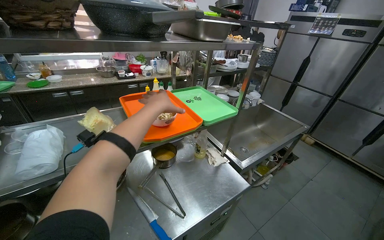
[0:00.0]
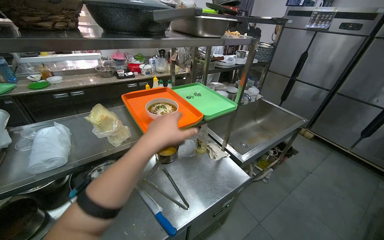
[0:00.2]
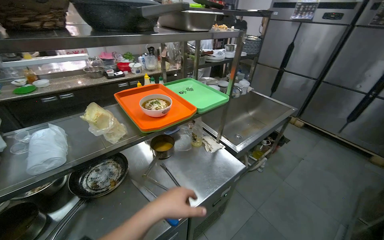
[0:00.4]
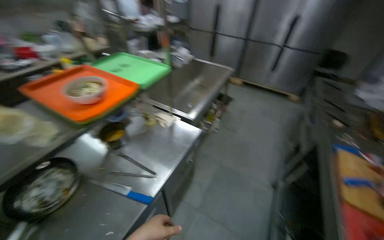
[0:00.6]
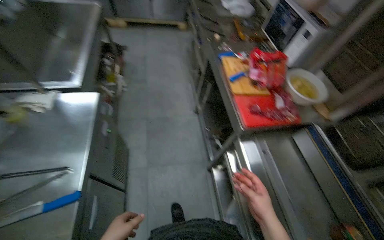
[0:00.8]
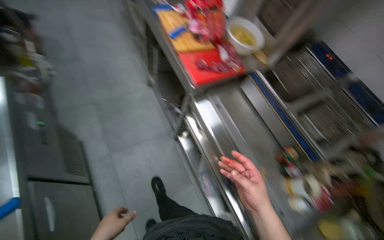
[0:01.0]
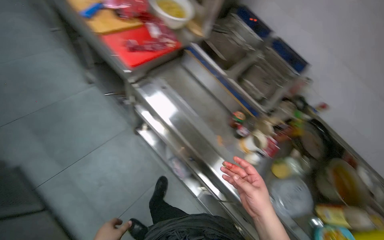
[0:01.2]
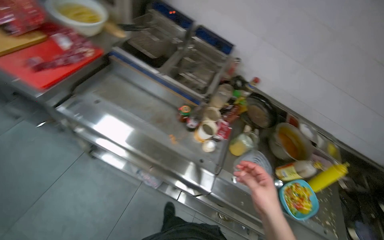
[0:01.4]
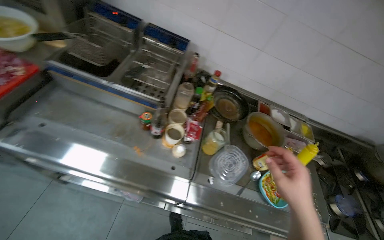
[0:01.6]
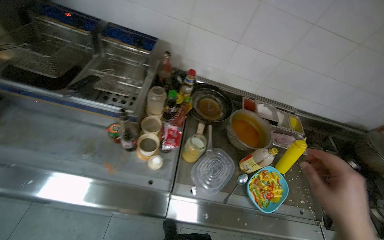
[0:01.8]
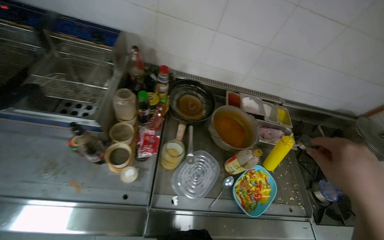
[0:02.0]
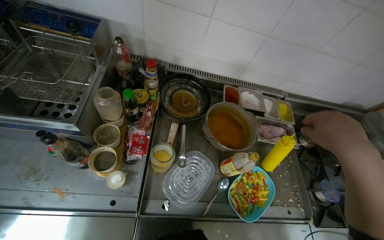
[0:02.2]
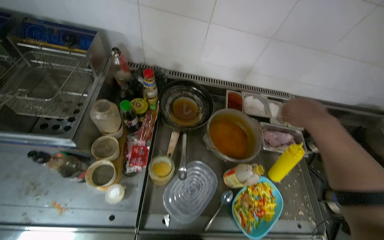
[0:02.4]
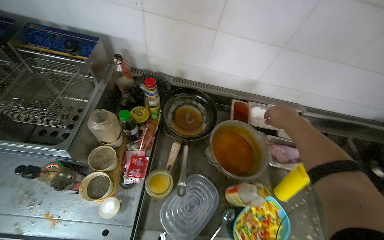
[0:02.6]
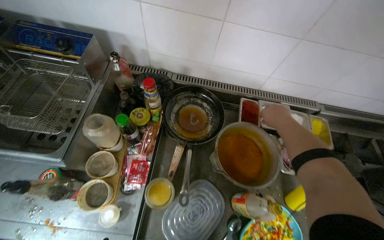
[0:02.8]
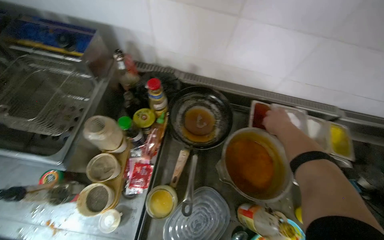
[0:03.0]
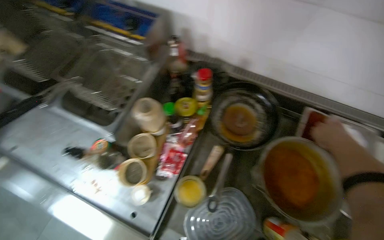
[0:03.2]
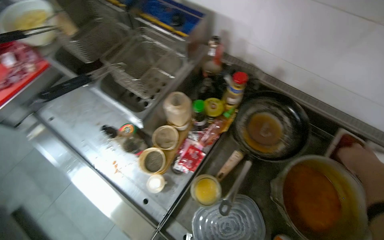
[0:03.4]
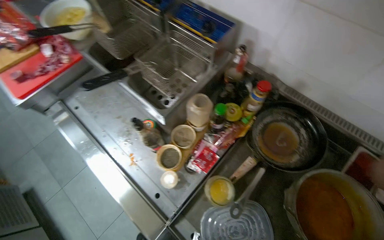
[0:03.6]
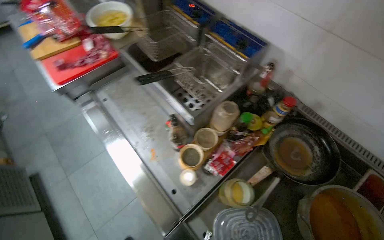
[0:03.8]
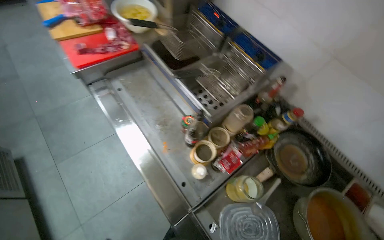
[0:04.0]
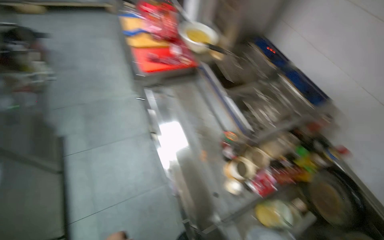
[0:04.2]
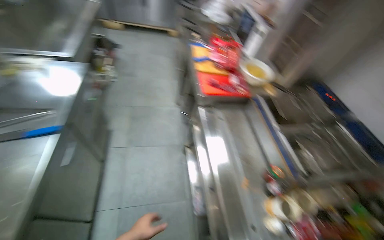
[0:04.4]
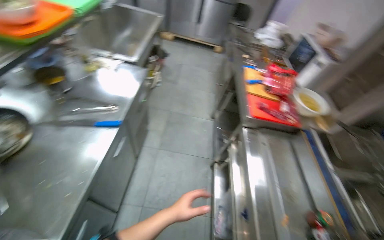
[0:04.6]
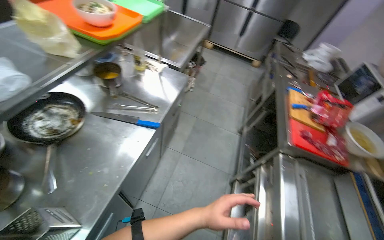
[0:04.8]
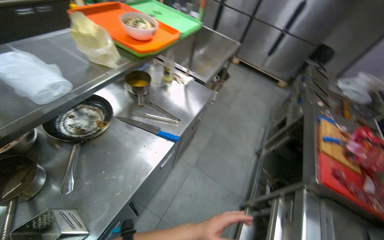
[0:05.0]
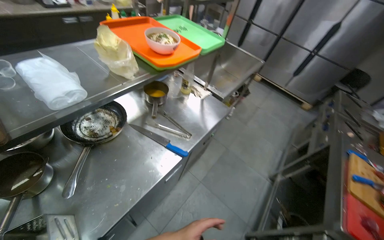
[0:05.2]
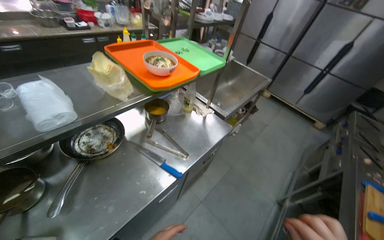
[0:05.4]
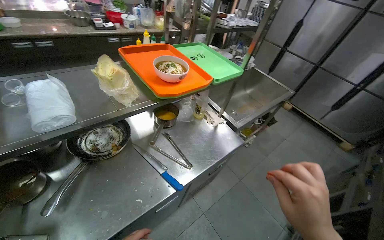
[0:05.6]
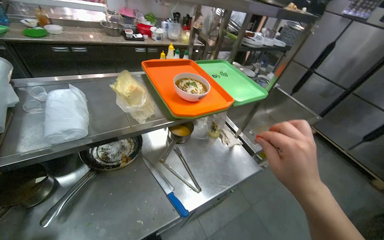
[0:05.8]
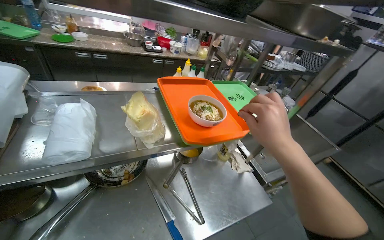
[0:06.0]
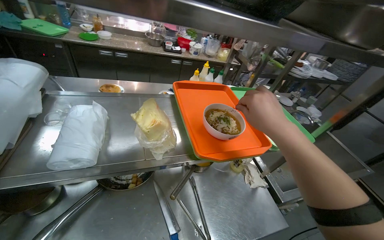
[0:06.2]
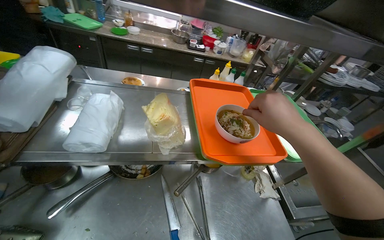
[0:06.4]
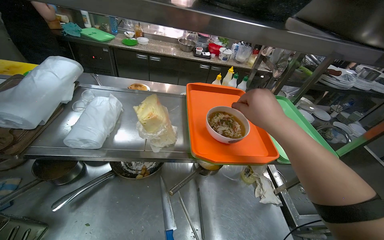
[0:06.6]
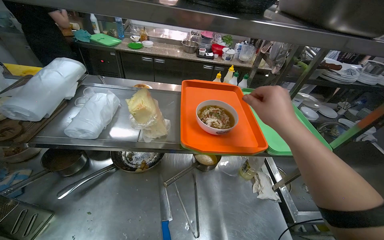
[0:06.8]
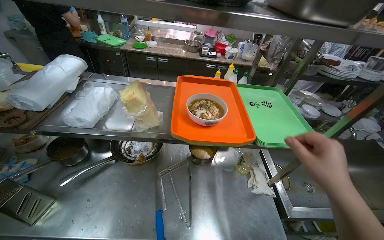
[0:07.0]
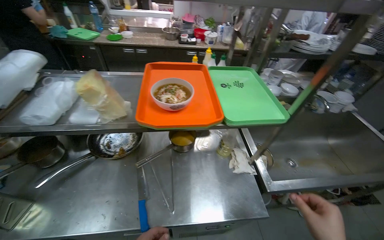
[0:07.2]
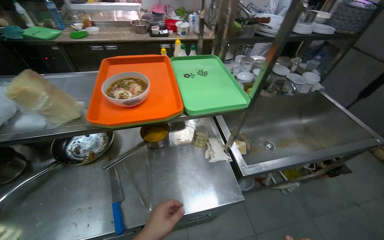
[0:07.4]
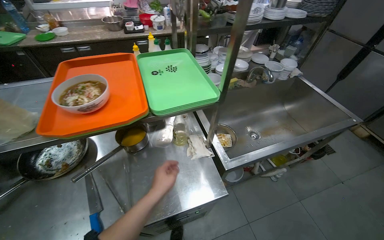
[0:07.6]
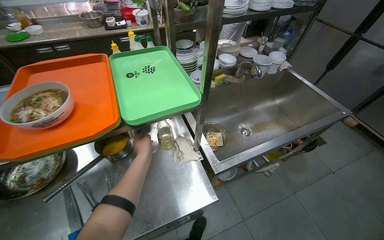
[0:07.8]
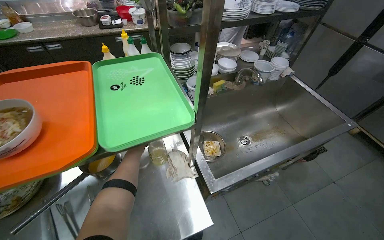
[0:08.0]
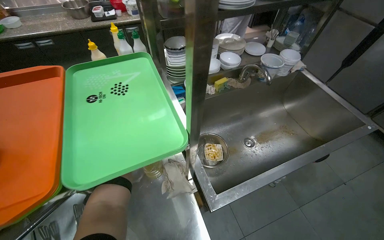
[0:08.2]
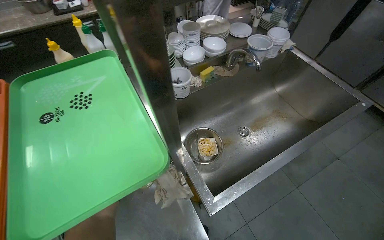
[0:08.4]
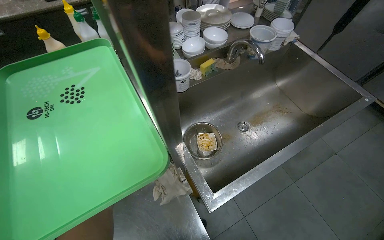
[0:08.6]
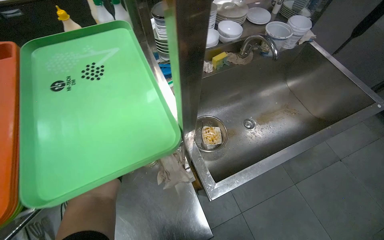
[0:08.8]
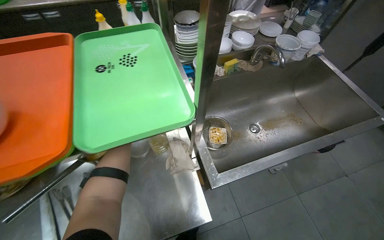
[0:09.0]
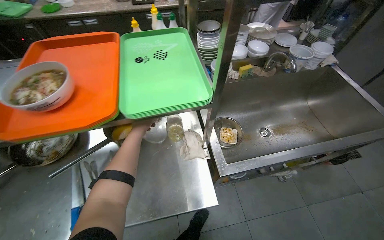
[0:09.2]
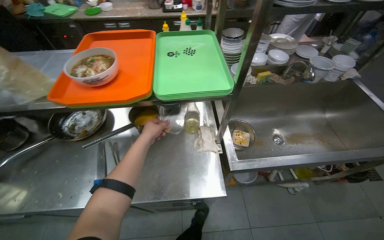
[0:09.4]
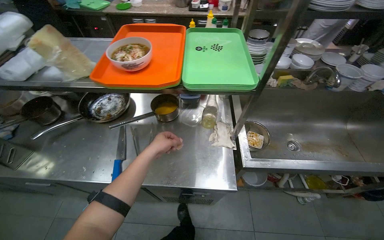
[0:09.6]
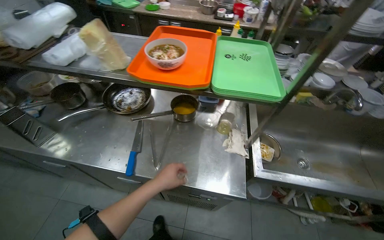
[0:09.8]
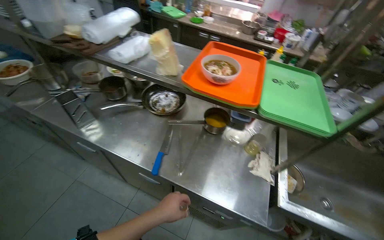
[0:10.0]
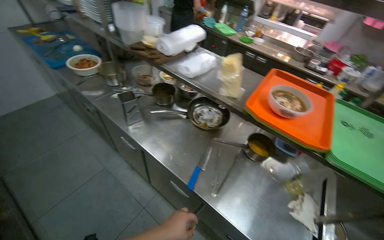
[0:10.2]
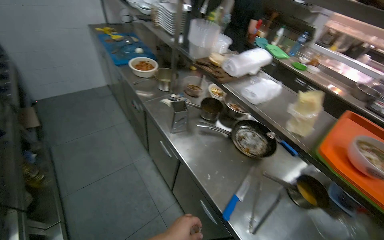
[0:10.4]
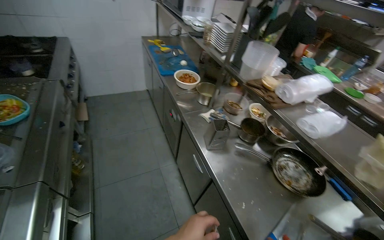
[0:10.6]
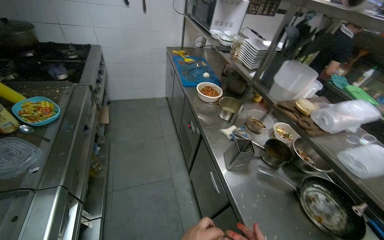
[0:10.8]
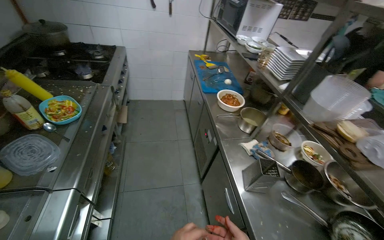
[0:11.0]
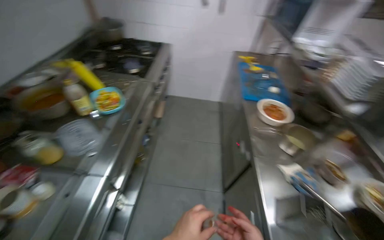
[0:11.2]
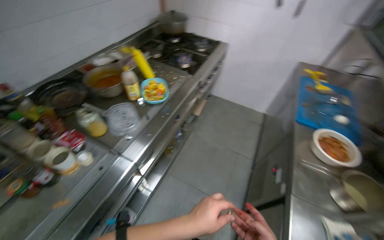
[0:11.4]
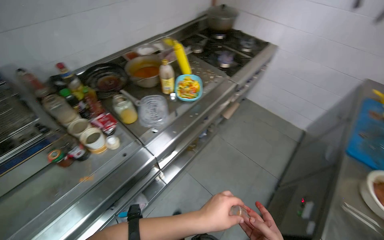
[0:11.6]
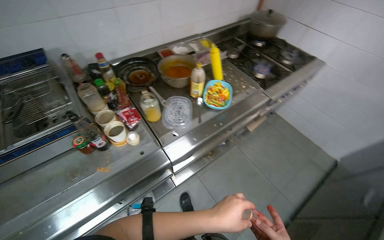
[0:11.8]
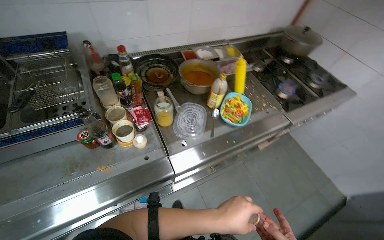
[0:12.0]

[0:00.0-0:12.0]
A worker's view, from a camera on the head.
Job: preparing food.
The whole recording: Preparing and arranging a dish. The worker adds various ingredients to a bowl, moves it to a tray, then continues adding ingredients before placing it back on the tray.
0:00.0 to 0:01.6: The wearer moves roughly 60 cm. The head turns to the right by about 135 degrees. The wearer looks approximately 45 degrees further downward.
0:01.6 to 0:03.0: The head travels approximately 60 cm. The camera pitches downward, by about 10 degrees.
0:03.0 to 0:04.4: The head travels roughly 70 cm. The wearer's head swings about 70 degrees to the left. The wearer looks roughly 15 degrees further upward.
0:04.4 to 0:06.0: The head travels about 60 cm. The head turns to the left by about 75 degrees. The camera pitches upward, by approximately 25 degrees.
0:06.0 to 0:07.6: The head travels to the right, approximately 50 cm.
0:09.0 to 0:10.4: The head travels some 70 cm. The head turns to the left by about 70 degrees. The view tilts approximately 20 degrees upward.
0:10.4 to 0:12.0: The camera is carried approximately 60 cm. The wearer's head swings roughly 100 degrees to the left.

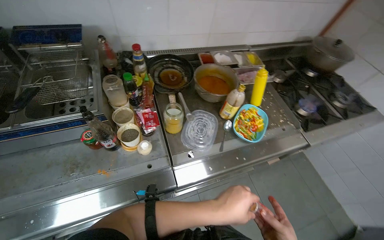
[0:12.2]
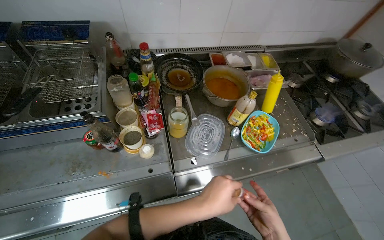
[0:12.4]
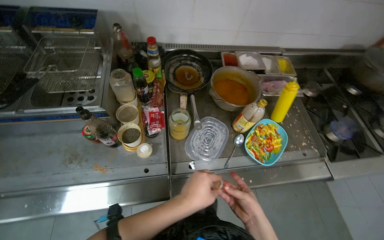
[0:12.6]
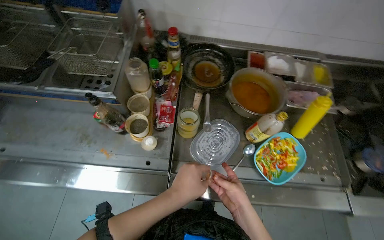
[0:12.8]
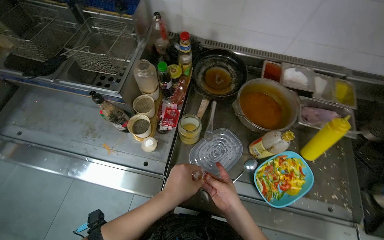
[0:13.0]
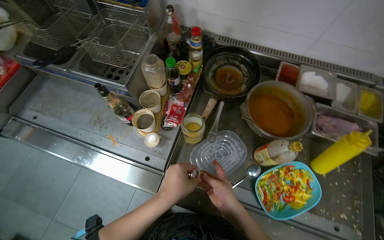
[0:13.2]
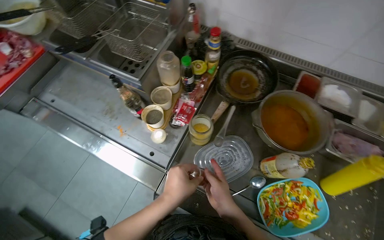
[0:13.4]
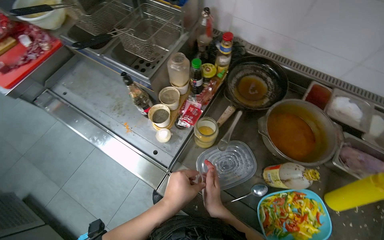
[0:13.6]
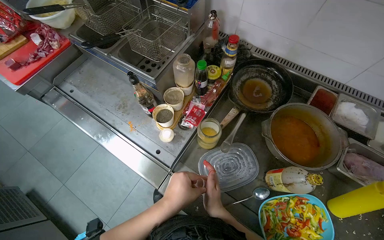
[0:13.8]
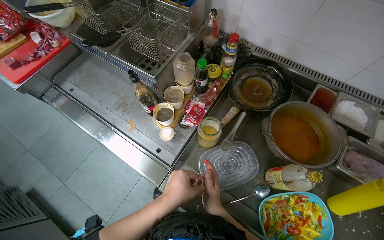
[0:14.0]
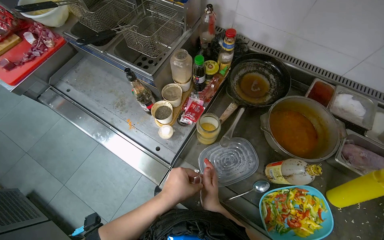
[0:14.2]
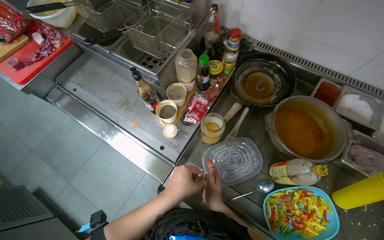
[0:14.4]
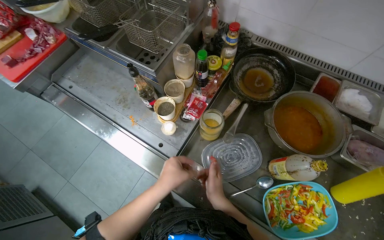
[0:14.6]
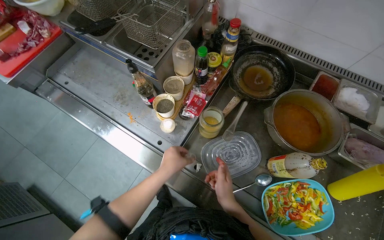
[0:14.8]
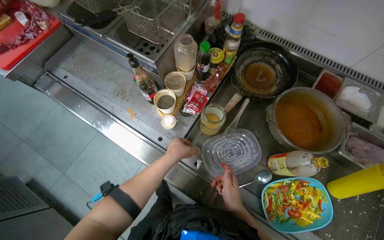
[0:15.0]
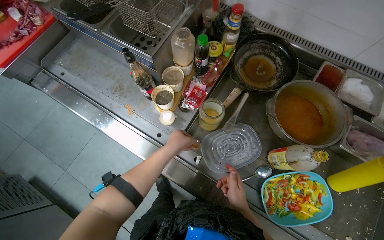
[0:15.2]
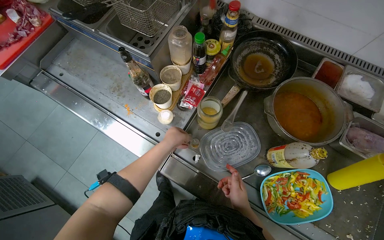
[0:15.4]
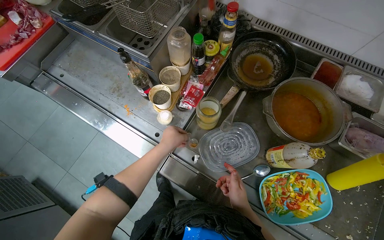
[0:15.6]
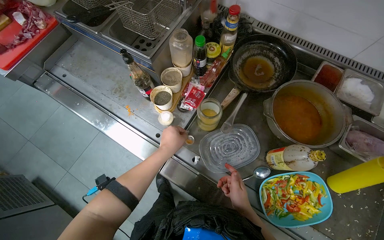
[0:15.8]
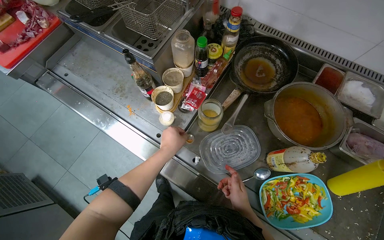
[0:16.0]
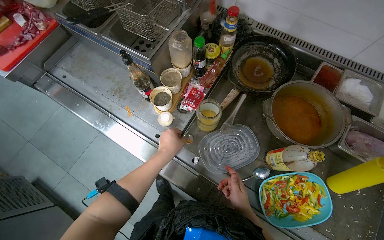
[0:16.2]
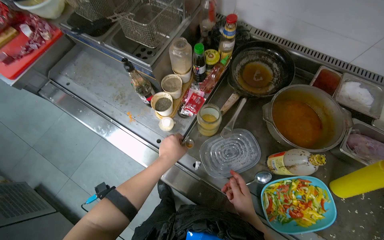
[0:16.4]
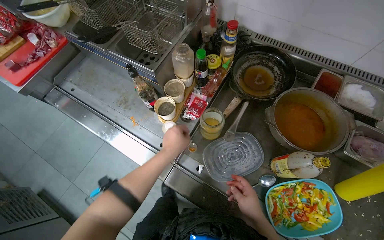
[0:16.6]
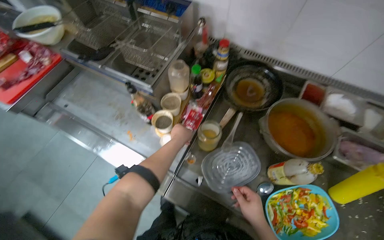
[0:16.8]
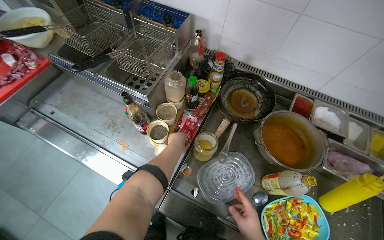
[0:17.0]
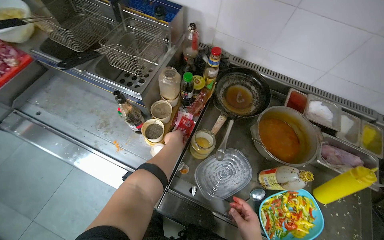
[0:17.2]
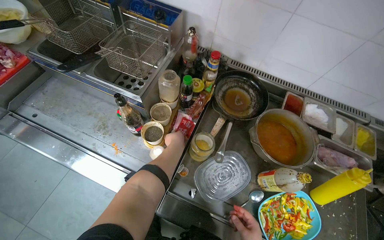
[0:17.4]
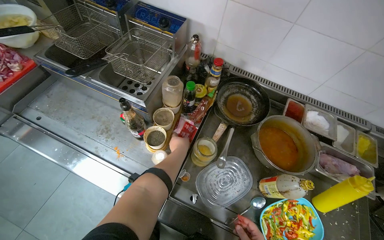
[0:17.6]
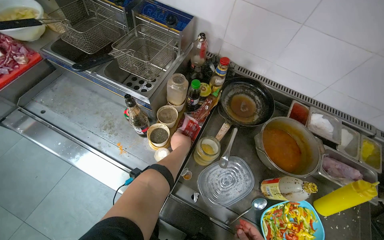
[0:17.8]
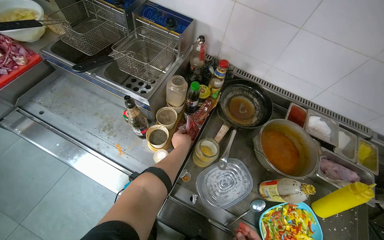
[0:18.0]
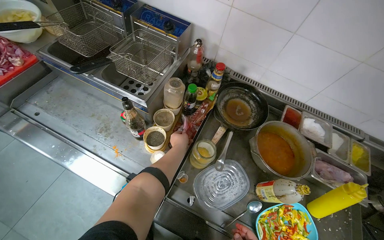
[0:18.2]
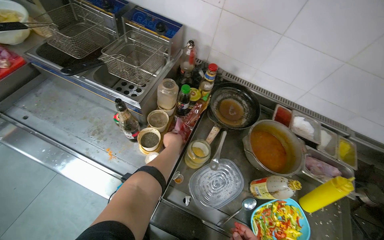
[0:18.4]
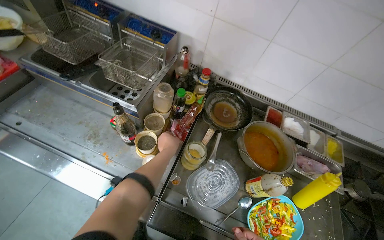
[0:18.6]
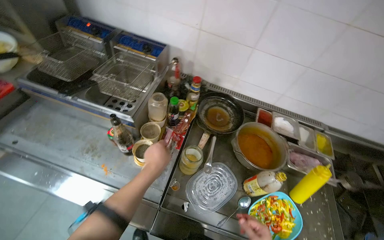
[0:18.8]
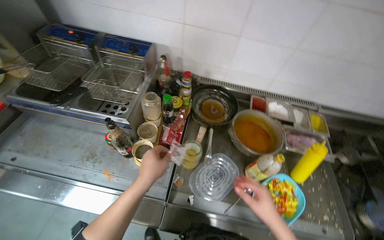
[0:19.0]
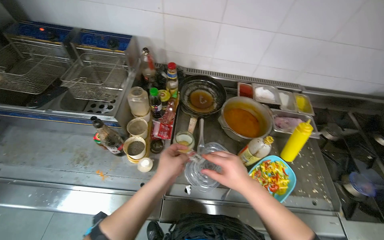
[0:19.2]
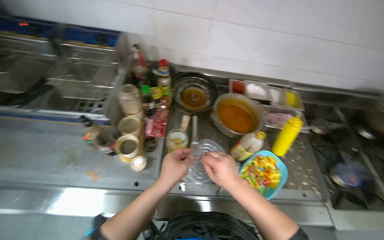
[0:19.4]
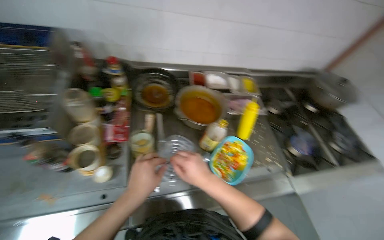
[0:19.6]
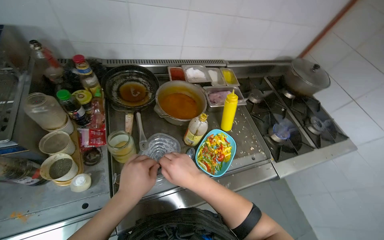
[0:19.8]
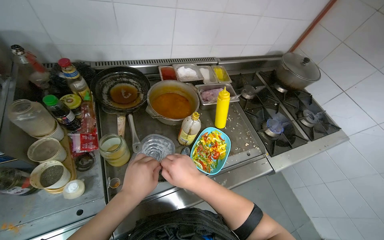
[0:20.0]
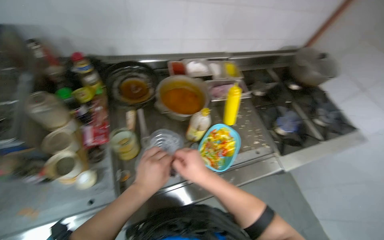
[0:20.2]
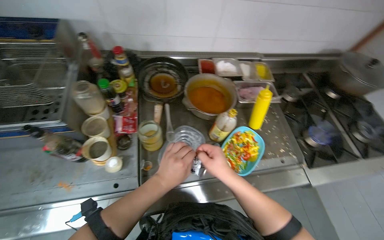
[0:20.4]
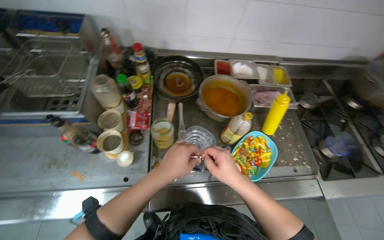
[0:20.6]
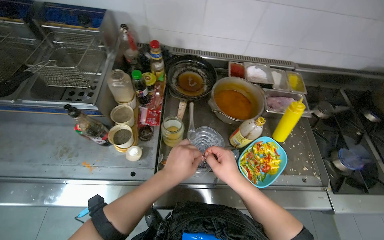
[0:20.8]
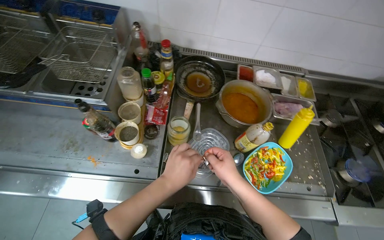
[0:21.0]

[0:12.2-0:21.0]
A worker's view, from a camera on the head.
Job: preparing food.
The whole recording: Preparing and arranging a dish. The worker adds various ingredients to a bowl, moves it to a tray, then continues adding ingredients before placing it back on the tray.
0:12.2 to 0:13.6: The wearer's head swings about 50 degrees to the left.
0:13.6 to 0:15.2: The left hand moves up the picture and farther from the camera, about 10 cm.
0:15.2 to 0:16.6: The hands are busy where they are.
0:16.6 to 0:18.0: The left hand moves farther from the camera, some 10 cm.
0:18.0 to 0:19.6: The wearer's head swings some 40 degrees to the right.
